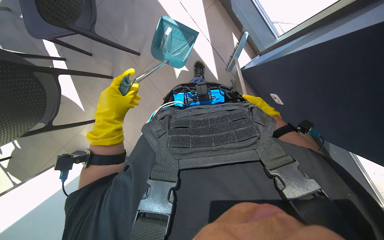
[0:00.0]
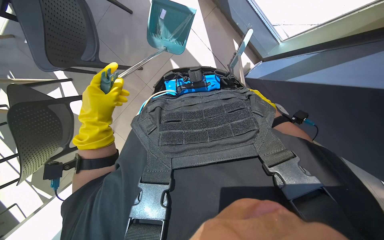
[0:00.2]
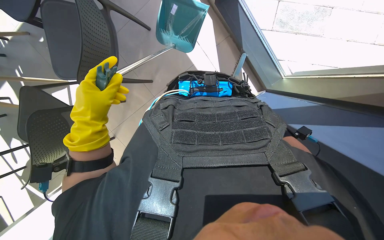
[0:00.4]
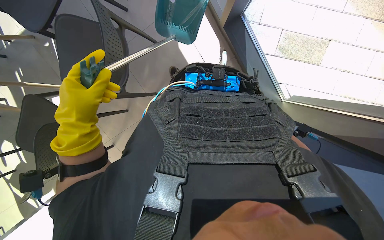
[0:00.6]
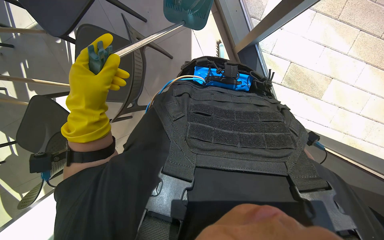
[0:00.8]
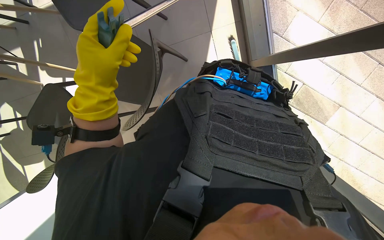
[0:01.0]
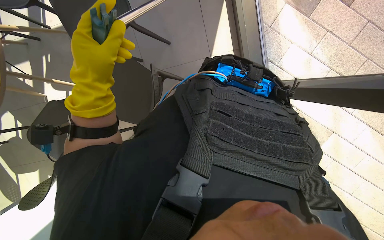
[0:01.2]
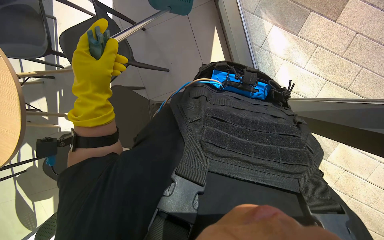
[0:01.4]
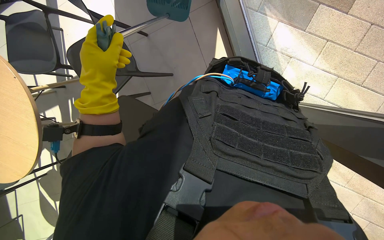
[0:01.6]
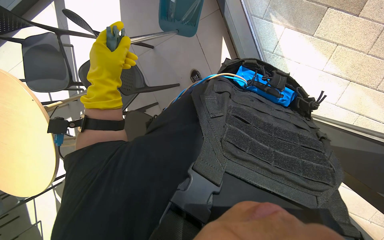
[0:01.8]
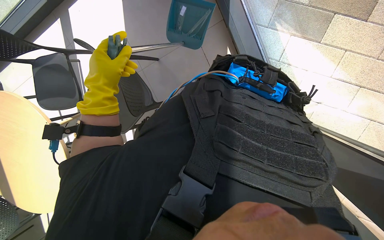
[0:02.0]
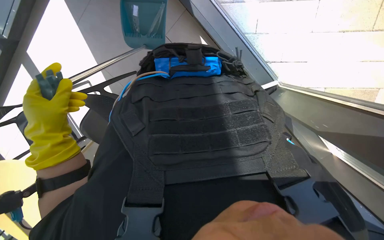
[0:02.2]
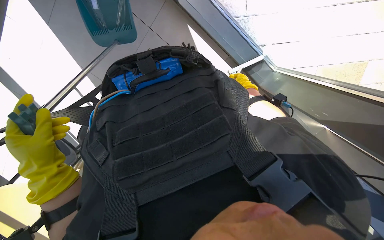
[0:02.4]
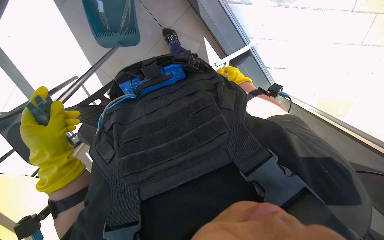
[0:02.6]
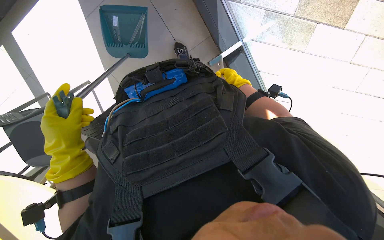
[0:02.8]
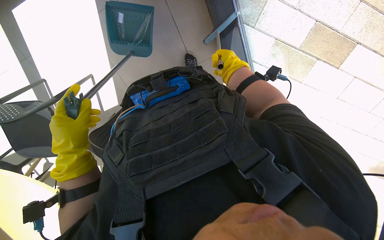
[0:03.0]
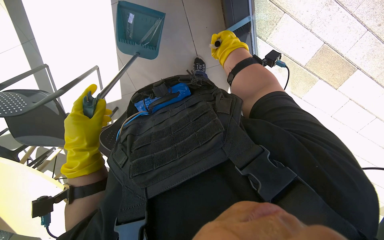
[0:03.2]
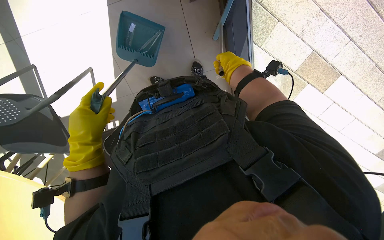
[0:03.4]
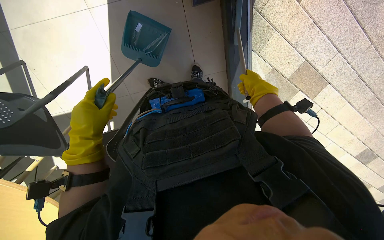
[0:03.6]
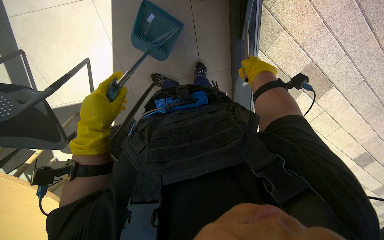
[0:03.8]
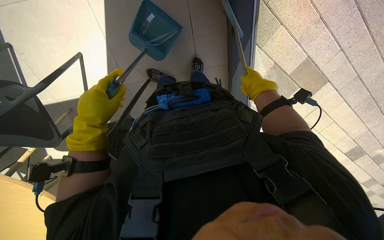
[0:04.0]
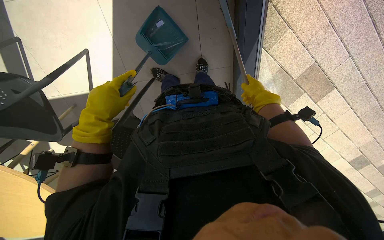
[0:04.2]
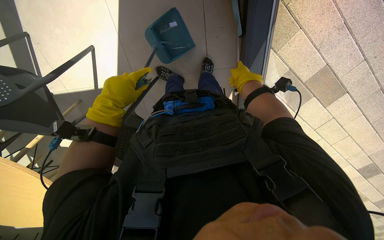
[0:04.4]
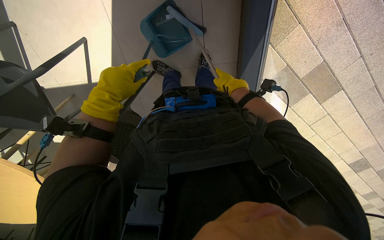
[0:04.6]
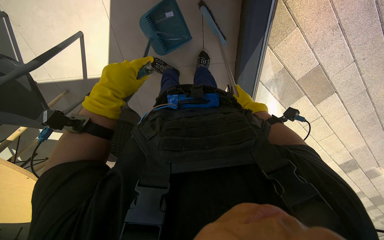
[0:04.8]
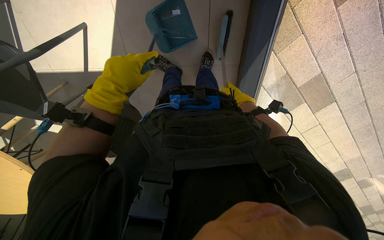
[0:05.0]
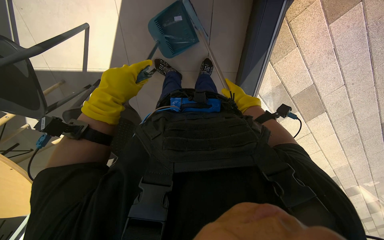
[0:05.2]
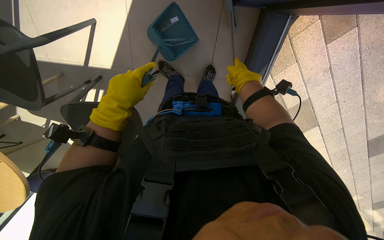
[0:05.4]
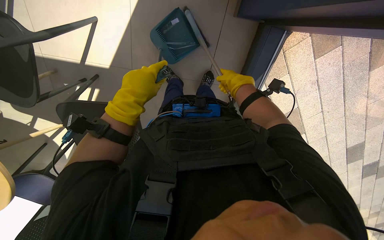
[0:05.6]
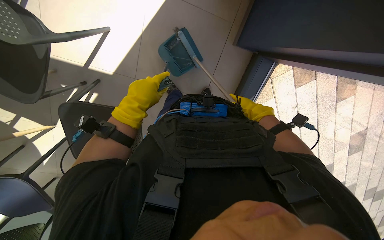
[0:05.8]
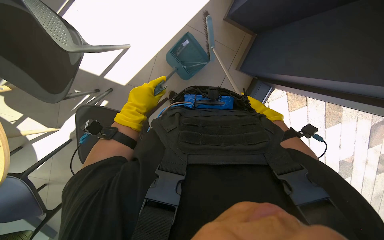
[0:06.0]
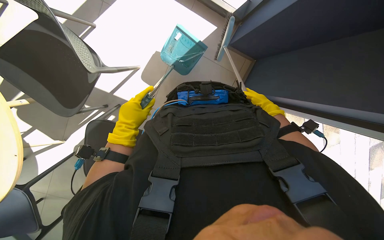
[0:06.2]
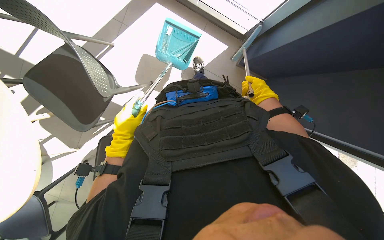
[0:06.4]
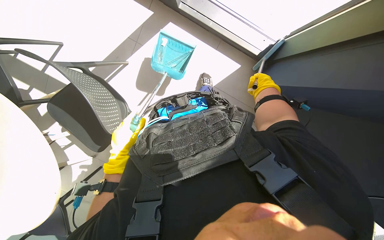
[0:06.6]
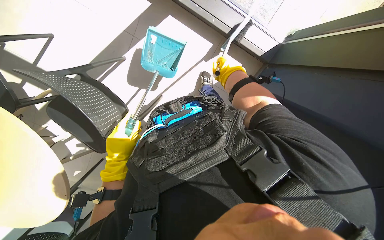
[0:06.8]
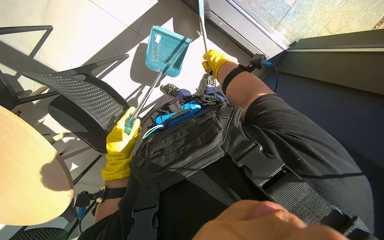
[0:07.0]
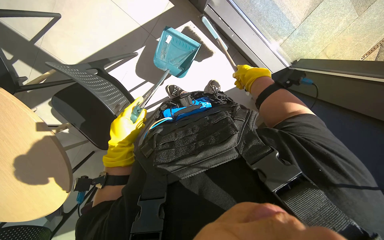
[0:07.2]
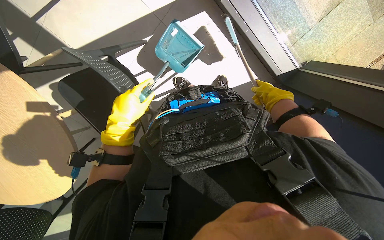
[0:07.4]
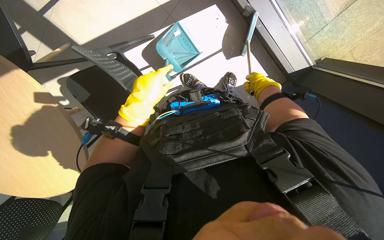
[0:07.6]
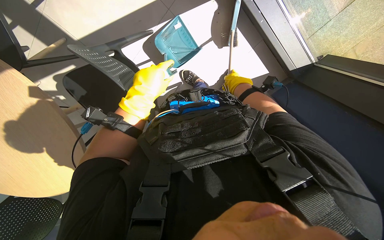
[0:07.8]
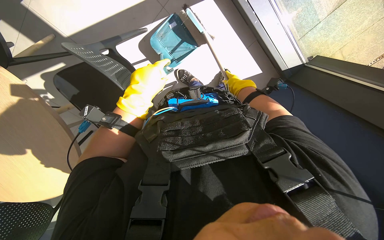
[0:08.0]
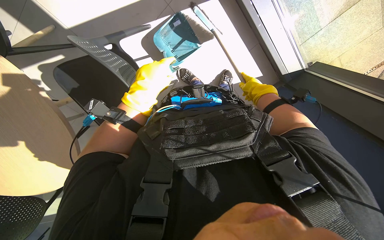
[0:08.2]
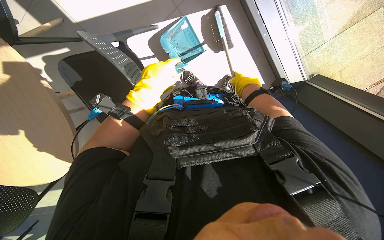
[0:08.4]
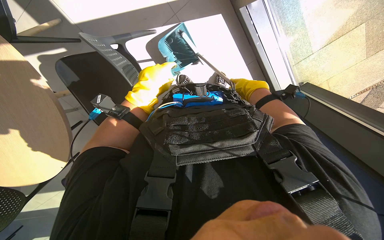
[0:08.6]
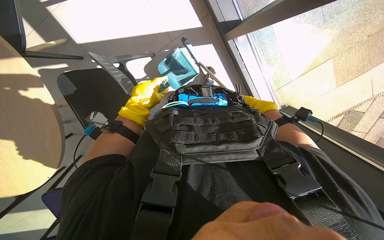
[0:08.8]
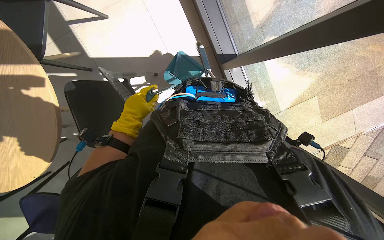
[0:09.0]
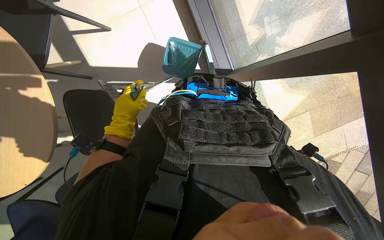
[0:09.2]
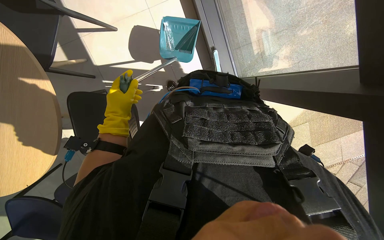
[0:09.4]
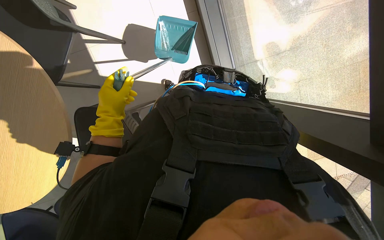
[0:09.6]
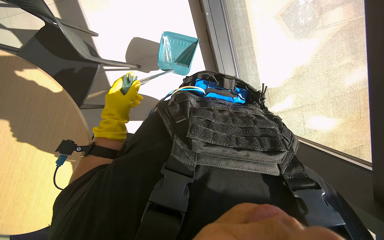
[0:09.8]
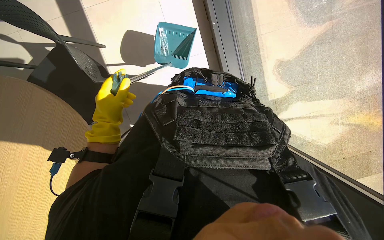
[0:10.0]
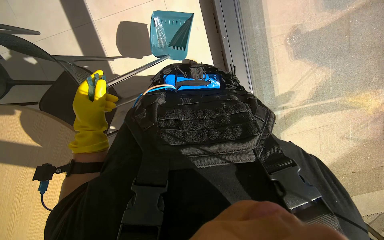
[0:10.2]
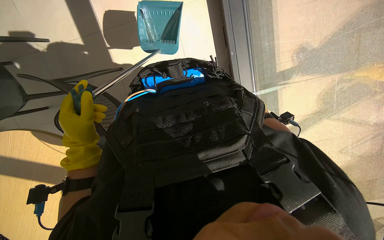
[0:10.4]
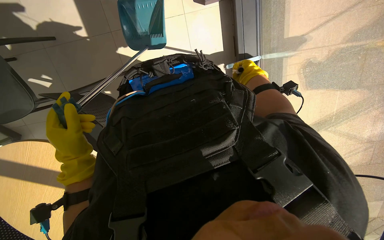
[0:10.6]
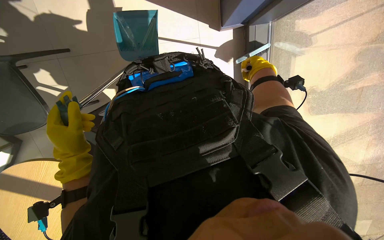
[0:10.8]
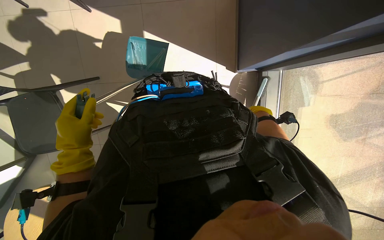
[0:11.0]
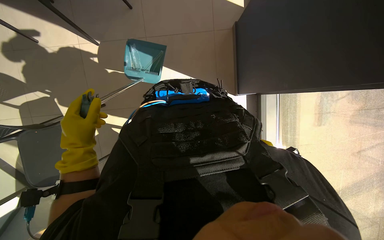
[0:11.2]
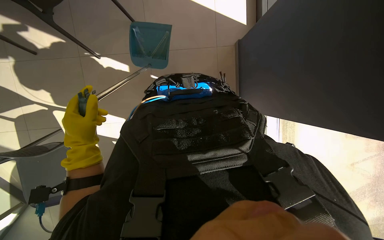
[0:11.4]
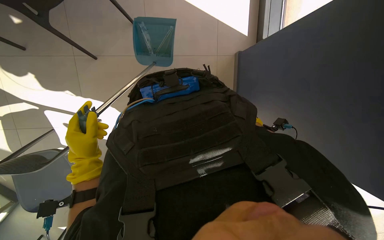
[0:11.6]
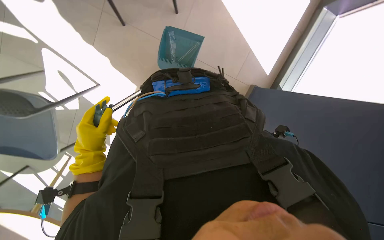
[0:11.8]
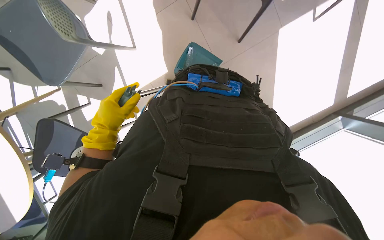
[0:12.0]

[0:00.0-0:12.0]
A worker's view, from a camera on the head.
Job: sweeping floor.
The whole recording: Sweeping floor with brush. The worker sweeps the floor with a brush and collects debris into a dustpan.
0:01.6 to 0:03.0: Everything in view rotates some 30 degrees counterclockwise.
0:03.0 to 0:04.4: The left hand travels up the picture by approximately 10 cm. Meanwhile the right hand heads farther from the camera, covering roughly 10 cm, and goes down the picture and returns, roughly 5 cm each way.
0:04.4 to 0:06.0: The view pans to the right by approximately 20 degrees. The view tilts roughly 15 degrees upward.
0:06.0 to 0:07.6: The left hand reaches approximately 10 cm down the picture, then returns, while the right hand is displaced up the picture by some 10 cm, and goes to the left and returns, roughly 20 cm each way.
0:07.6 to 0:09.0: The view swings approximately 15 degrees to the right. The camera pitches upward, by approximately 20 degrees.
0:10.4 to 0:12.0: The scene turns roughly 45 degrees clockwise in the picture.

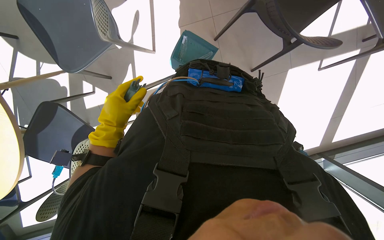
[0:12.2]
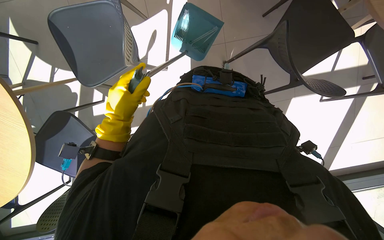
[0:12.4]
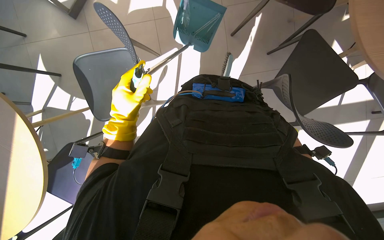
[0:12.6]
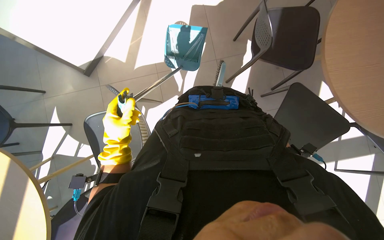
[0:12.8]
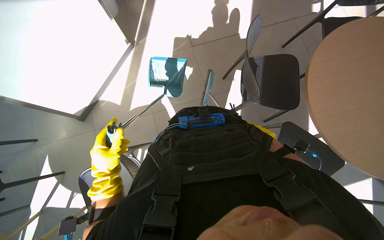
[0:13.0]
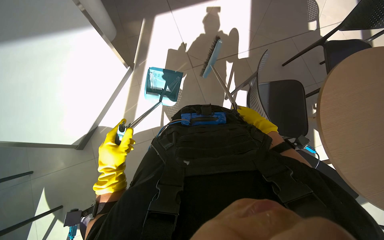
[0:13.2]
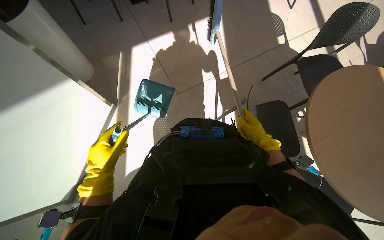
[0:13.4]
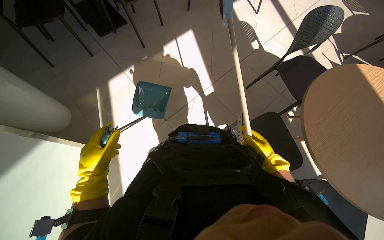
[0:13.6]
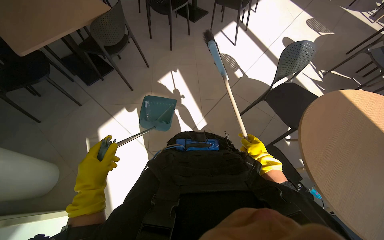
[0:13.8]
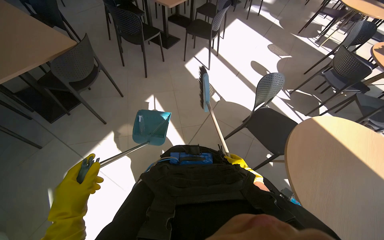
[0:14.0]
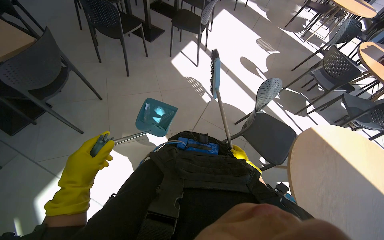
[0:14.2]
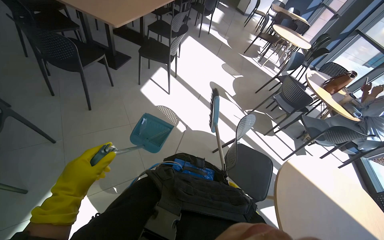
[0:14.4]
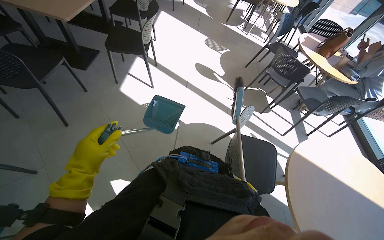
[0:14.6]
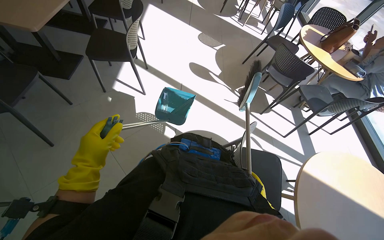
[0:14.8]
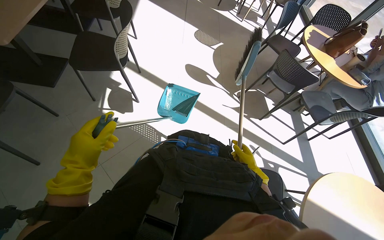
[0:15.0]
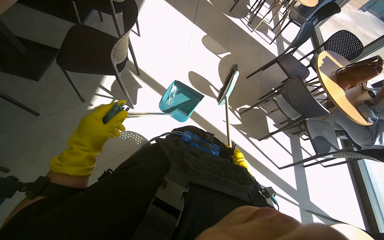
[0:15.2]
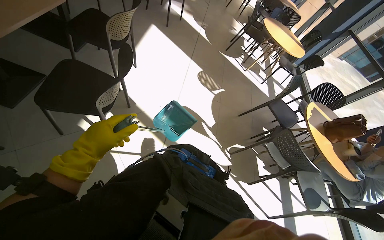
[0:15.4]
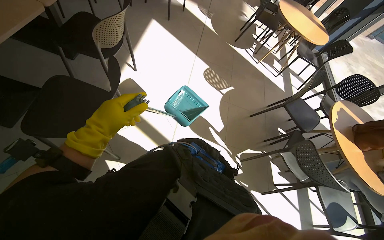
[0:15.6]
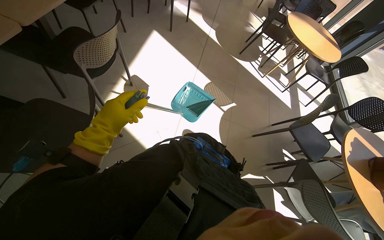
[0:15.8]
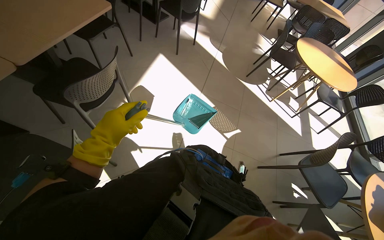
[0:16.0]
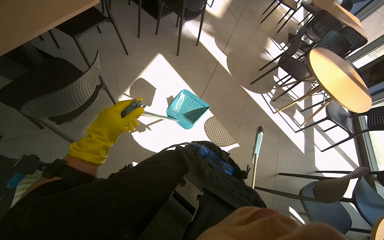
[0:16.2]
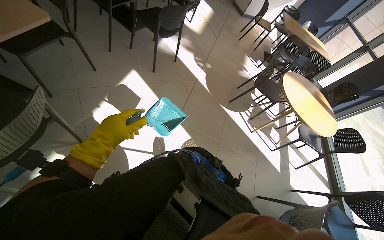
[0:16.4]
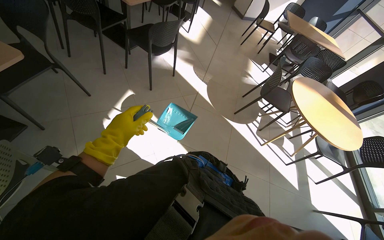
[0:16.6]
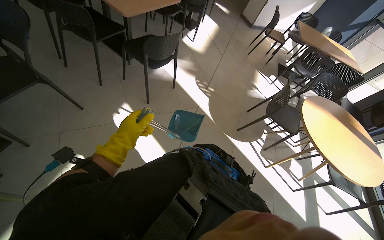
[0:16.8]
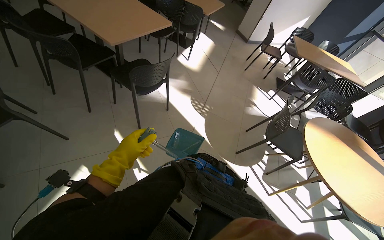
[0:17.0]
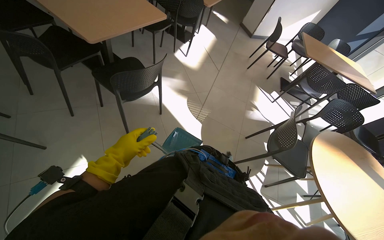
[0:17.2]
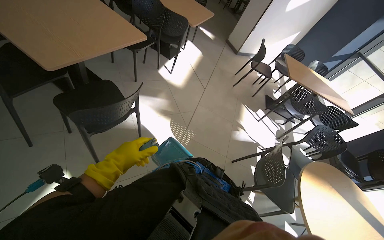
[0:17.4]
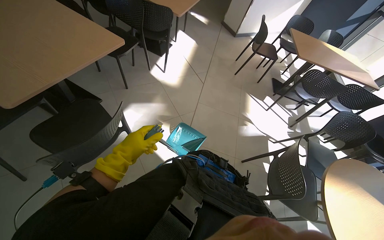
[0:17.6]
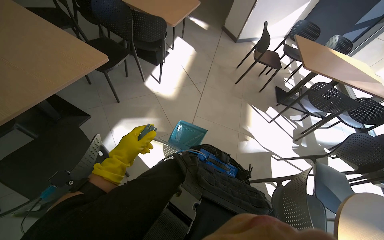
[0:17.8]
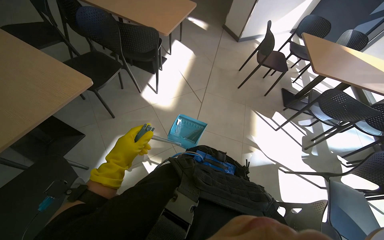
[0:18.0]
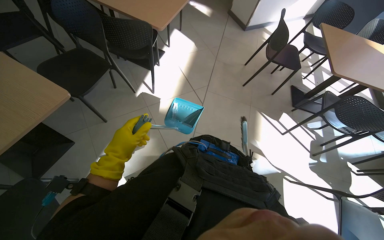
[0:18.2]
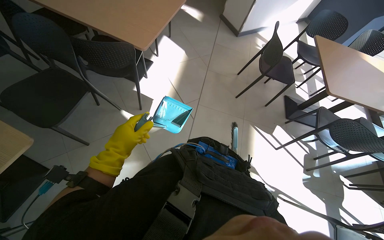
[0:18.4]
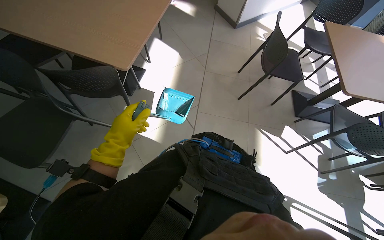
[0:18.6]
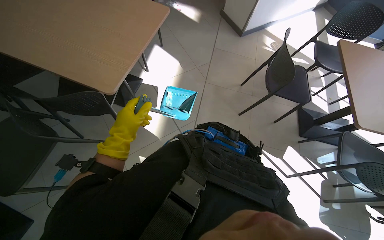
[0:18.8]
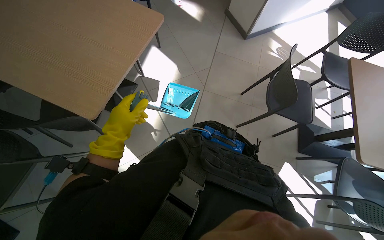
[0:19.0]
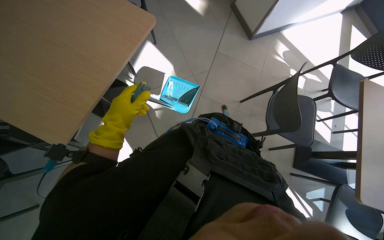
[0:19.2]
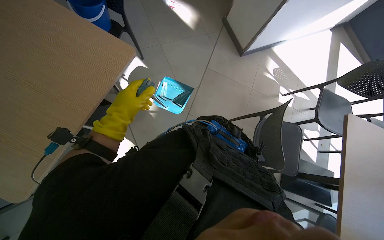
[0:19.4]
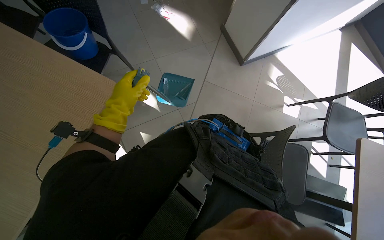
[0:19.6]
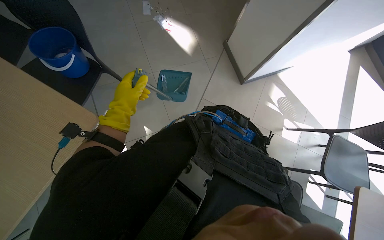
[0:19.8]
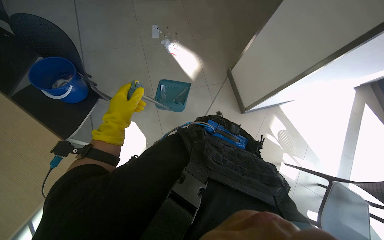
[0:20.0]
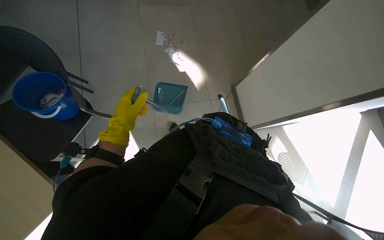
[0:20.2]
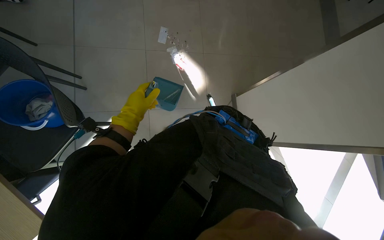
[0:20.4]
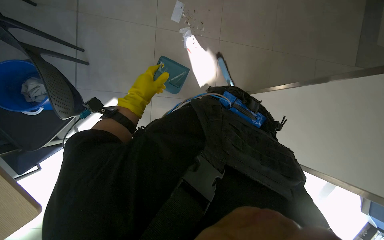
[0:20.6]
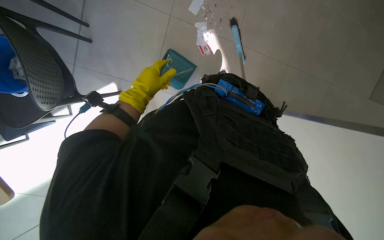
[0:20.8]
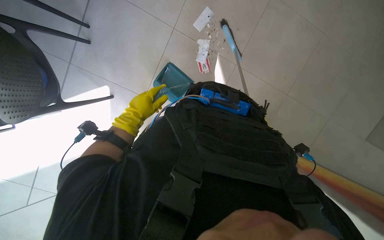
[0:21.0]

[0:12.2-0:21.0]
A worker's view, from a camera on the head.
Job: sweeping floor.
The whole recording: Sweeping floor with brush. The worker sweeps the floor with a brush and collects debris into a dustpan.
0:12.2 to 0:13.6: The head travels roughly 60 cm. The camera pitches upward, by some 30 degrees.
0:13.6 to 0:15.2: The camera is carried some 1.5 m. The wearer's head swings roughly 40 degrees to the right.
0:15.2 to 0:16.6: The camera is carried approximately 1.5 m.
0:16.6 to 0:18.0: The camera is carried approximately 1.5 m.
0:18.0 to 0:19.6: The camera travels some 1.5 m. The wearer looks roughly 15 degrees further downward.
0:19.6 to 0:21.0: The wearer moves approximately 80 cm. Everything in view rotates approximately 35 degrees clockwise.
